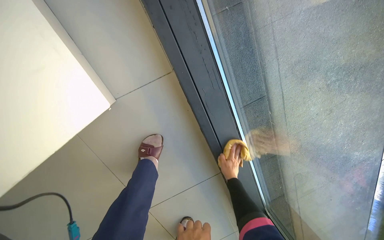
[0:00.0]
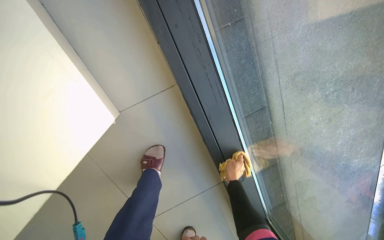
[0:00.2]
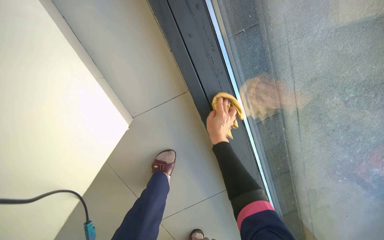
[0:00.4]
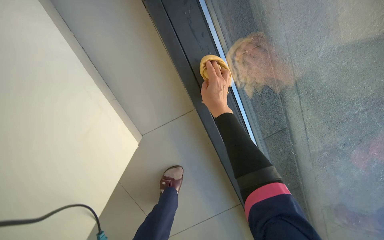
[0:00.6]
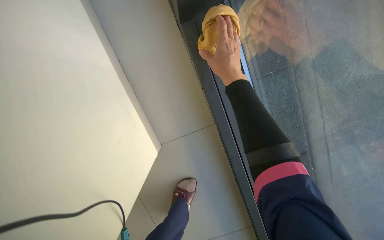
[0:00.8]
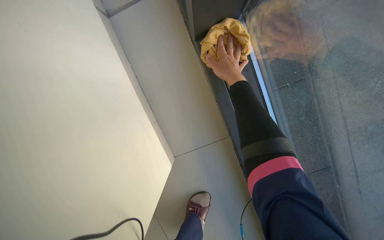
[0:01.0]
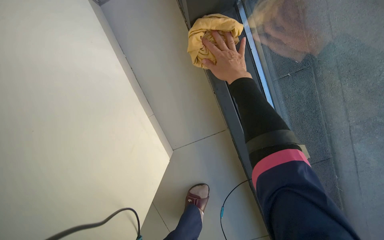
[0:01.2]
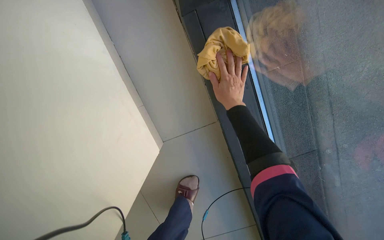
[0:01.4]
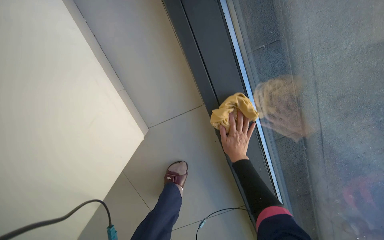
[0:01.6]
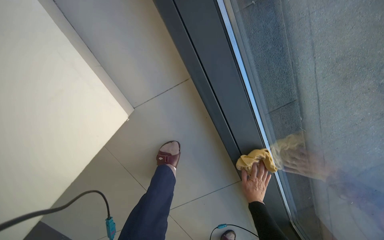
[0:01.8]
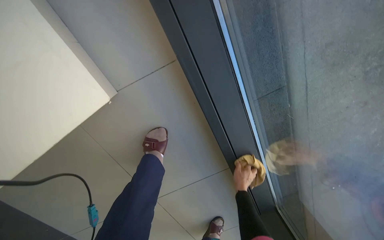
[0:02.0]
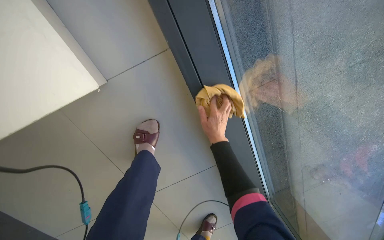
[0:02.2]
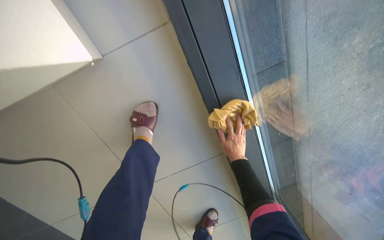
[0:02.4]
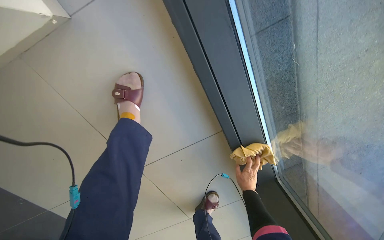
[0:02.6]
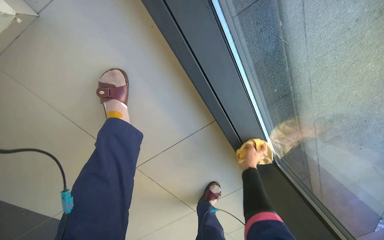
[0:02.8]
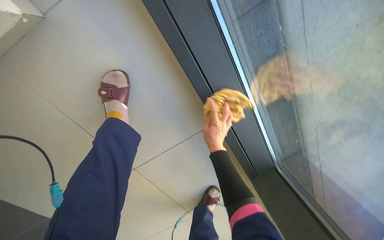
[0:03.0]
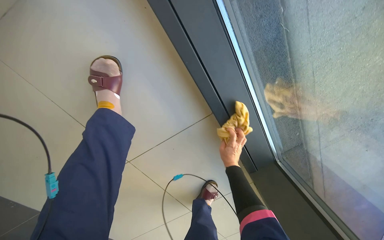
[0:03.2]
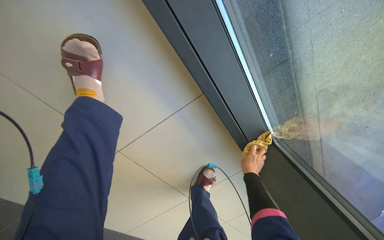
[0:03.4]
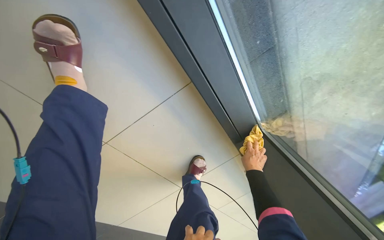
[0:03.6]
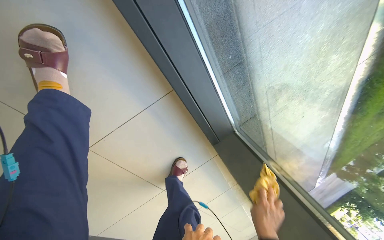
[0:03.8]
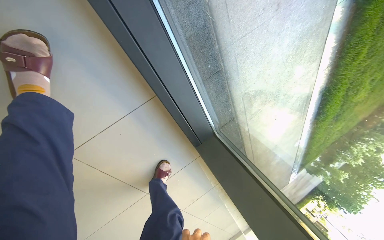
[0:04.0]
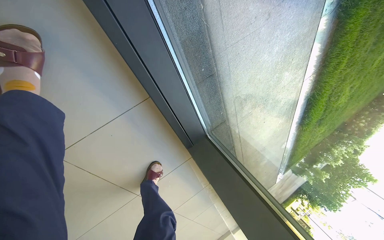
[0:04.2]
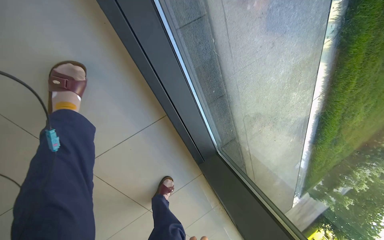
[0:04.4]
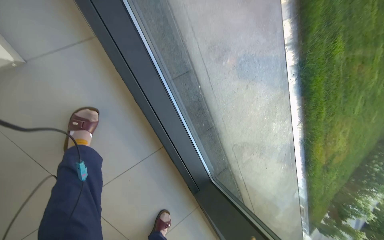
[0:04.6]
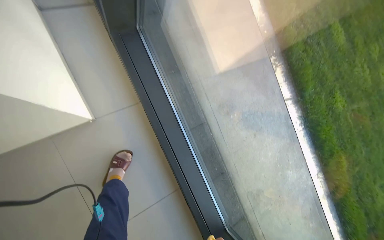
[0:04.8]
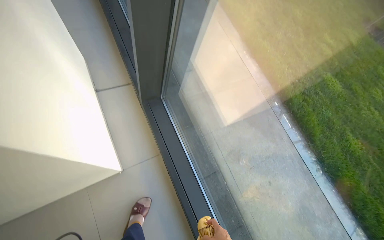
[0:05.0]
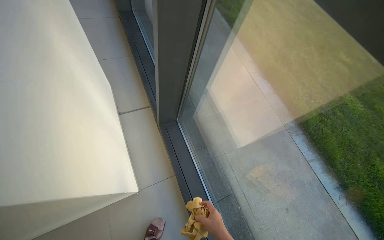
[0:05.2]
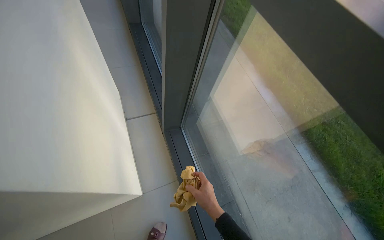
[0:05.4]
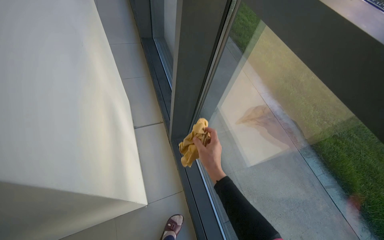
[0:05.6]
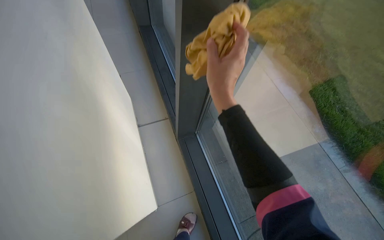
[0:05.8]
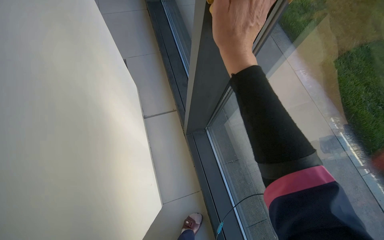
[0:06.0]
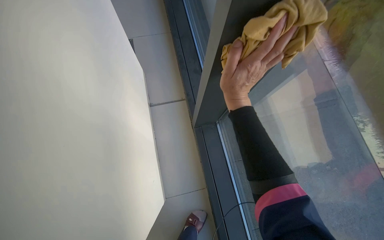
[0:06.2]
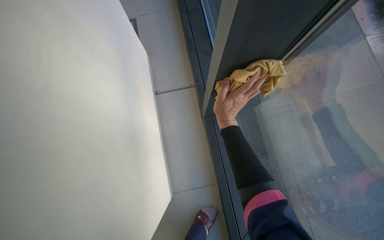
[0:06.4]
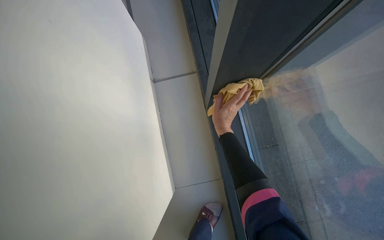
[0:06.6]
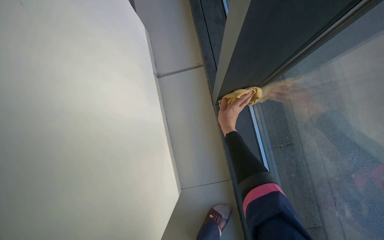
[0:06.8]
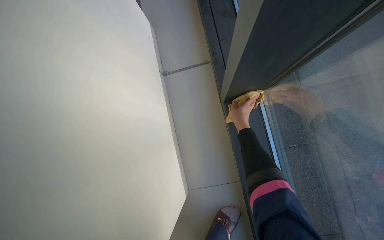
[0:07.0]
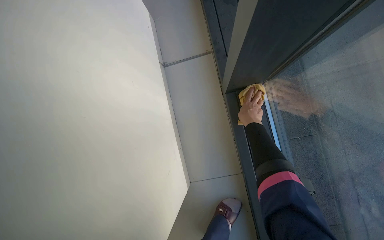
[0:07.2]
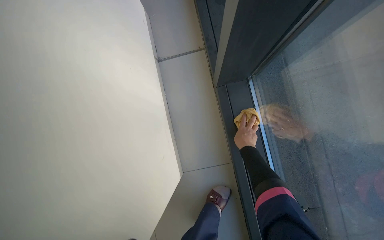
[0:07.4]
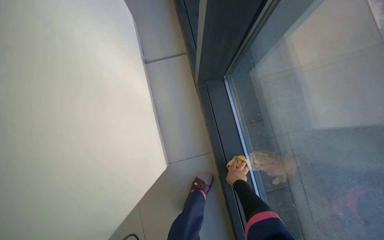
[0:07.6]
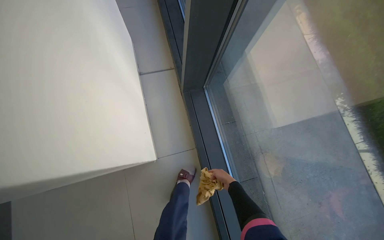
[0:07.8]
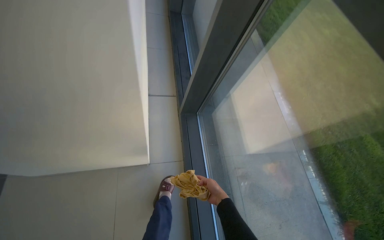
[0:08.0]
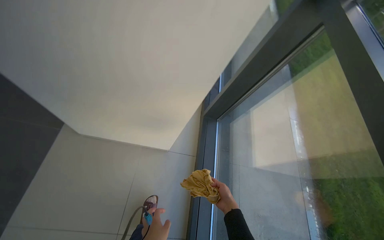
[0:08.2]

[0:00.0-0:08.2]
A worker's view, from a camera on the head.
Job: cleaning windows.
The whole recording: Wiping window frames and glass. The worker wipes the window frames and glass with a yellow cloth, periodically wringing it in a bucket.
0:00.0 to 0:01.6: The right hand moves approximately 60 cm up the picture and comes back.
0:01.6 to 0:03.2: The view tips downward by about 15 degrees. The right hand goes up and down the picture, approximately 20 cm each way, reversing 3 times.
0:03.2 to 0:05.0: The camera travels approximately 60 cm. The camera pitches upward, by approximately 55 degrees.
0:05.0 to 0:06.6: The wearer moves some 40 cm. The camera sweeps to the left, by some 35 degrees. The wearer looks roughly 15 degrees further downward.
0:06.6 to 0:08.2: The head travels approximately 70 cm. The wearer looks some 15 degrees further upward.

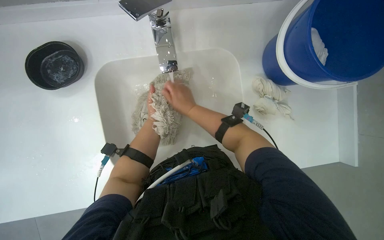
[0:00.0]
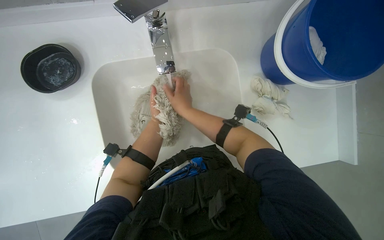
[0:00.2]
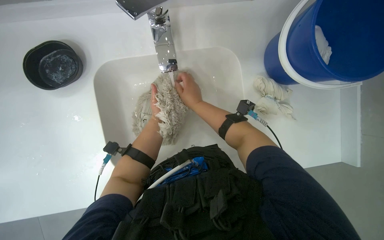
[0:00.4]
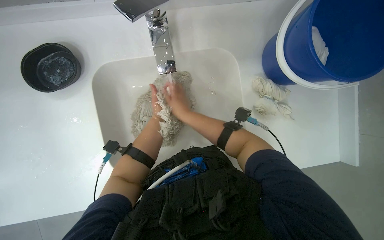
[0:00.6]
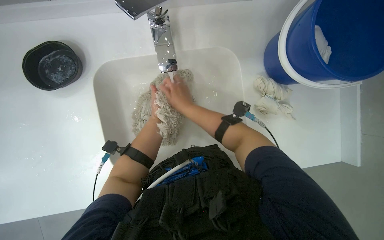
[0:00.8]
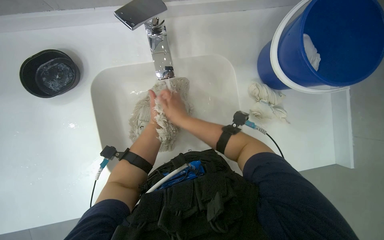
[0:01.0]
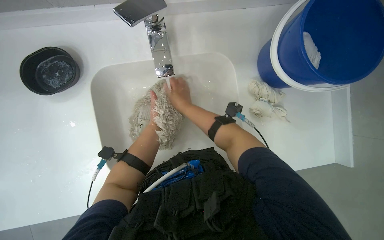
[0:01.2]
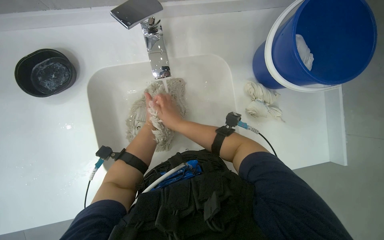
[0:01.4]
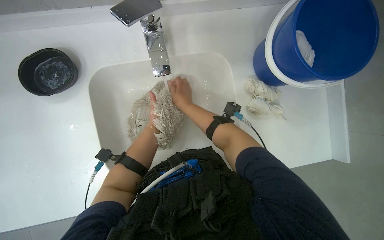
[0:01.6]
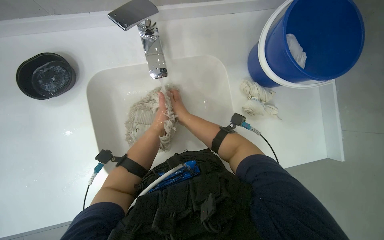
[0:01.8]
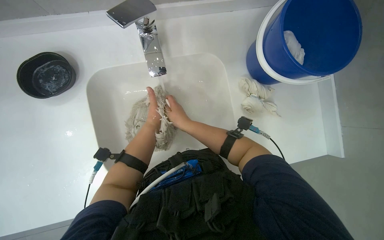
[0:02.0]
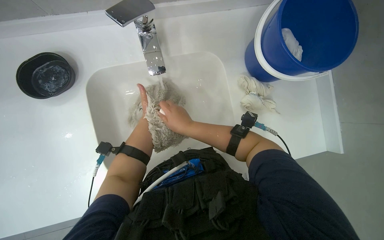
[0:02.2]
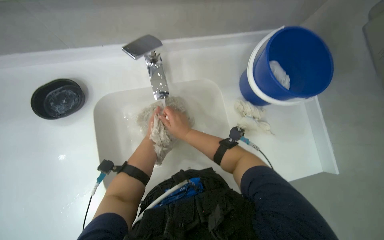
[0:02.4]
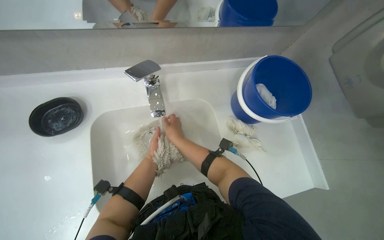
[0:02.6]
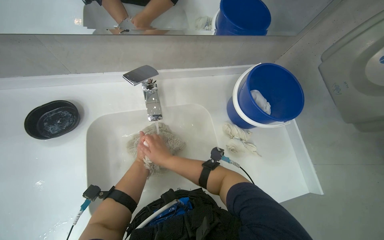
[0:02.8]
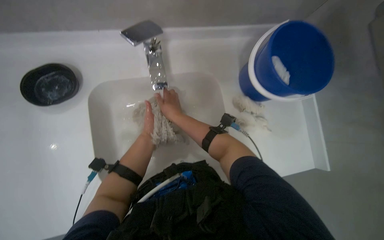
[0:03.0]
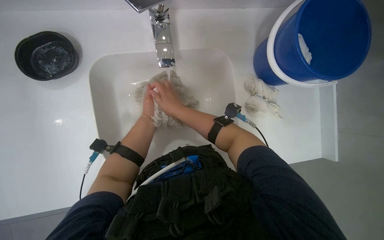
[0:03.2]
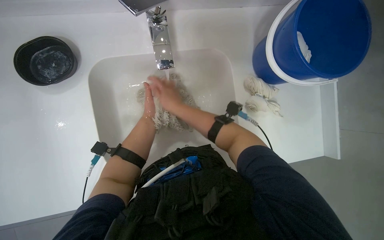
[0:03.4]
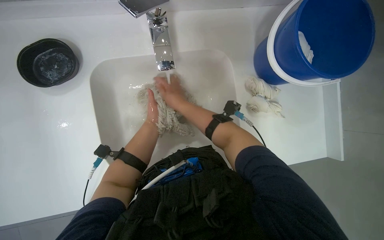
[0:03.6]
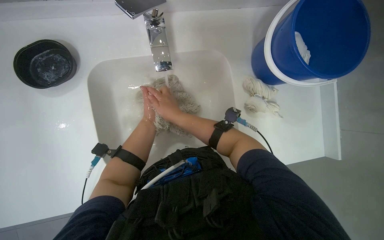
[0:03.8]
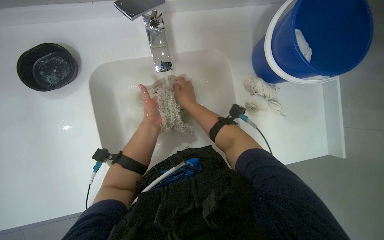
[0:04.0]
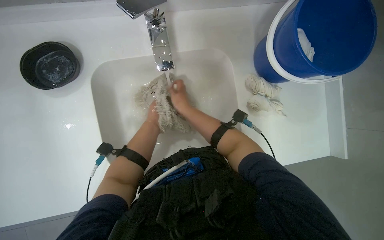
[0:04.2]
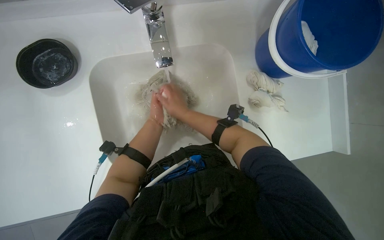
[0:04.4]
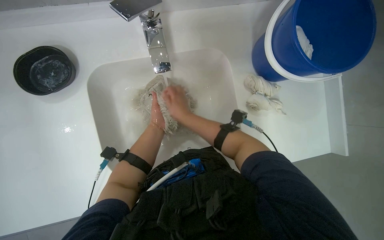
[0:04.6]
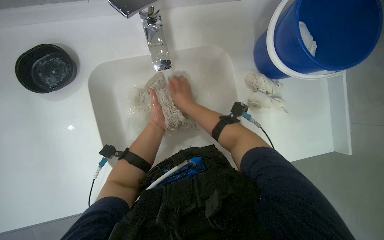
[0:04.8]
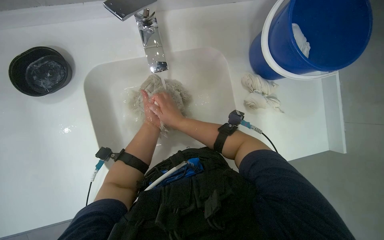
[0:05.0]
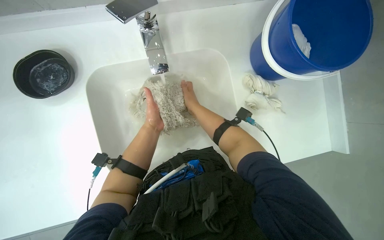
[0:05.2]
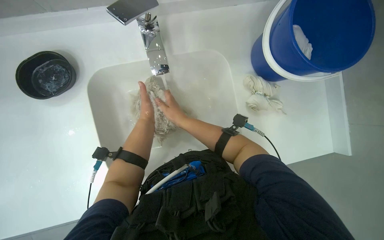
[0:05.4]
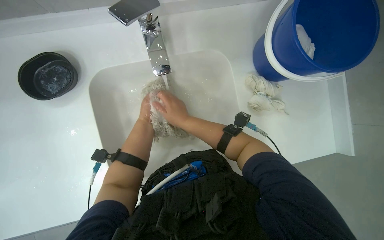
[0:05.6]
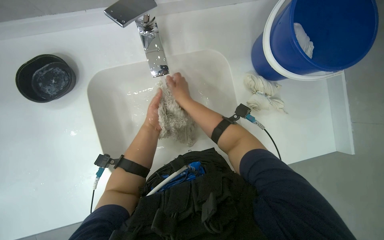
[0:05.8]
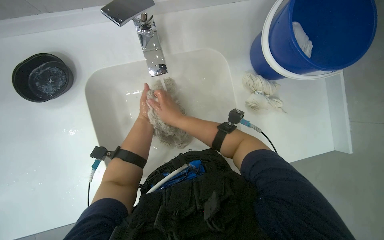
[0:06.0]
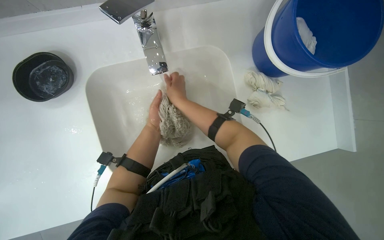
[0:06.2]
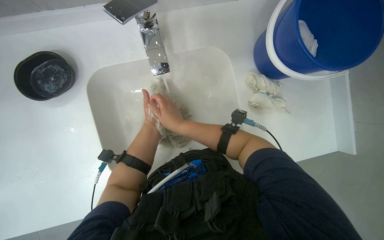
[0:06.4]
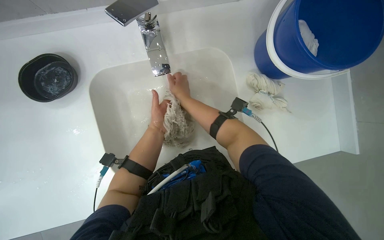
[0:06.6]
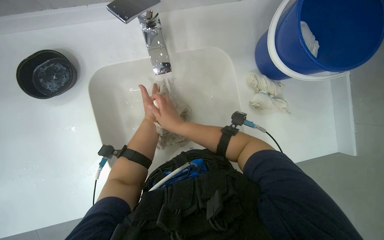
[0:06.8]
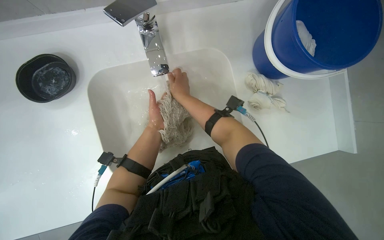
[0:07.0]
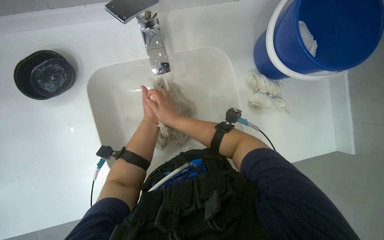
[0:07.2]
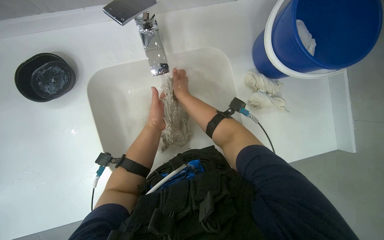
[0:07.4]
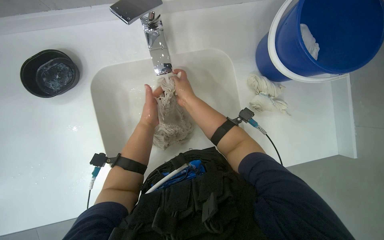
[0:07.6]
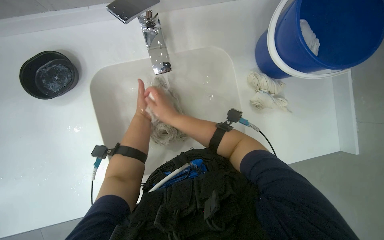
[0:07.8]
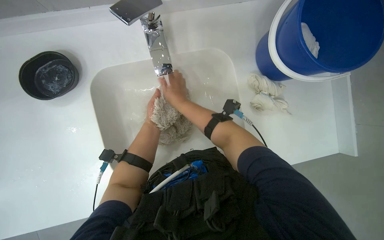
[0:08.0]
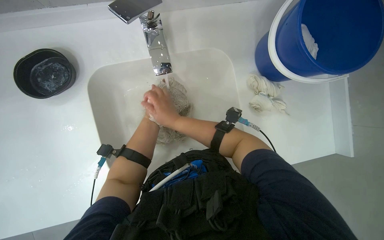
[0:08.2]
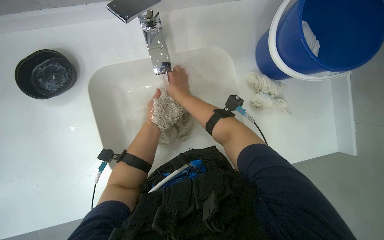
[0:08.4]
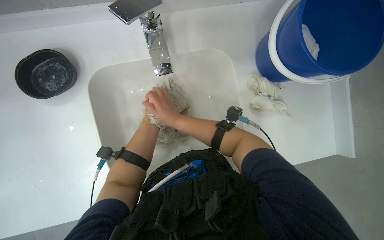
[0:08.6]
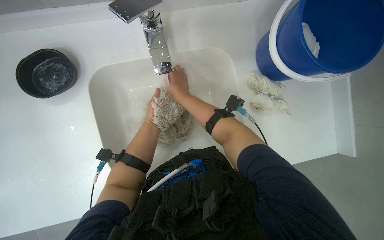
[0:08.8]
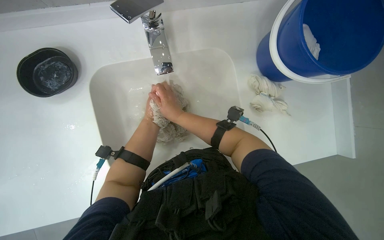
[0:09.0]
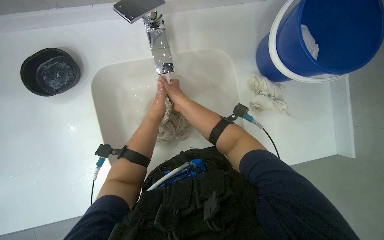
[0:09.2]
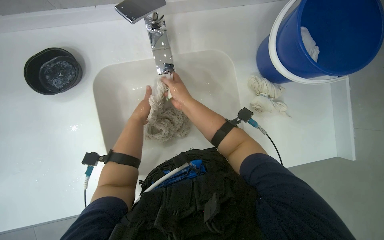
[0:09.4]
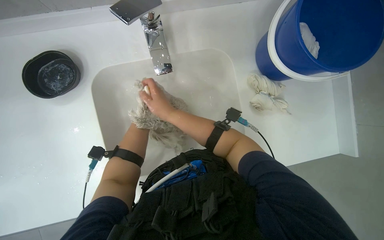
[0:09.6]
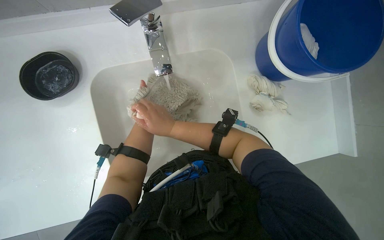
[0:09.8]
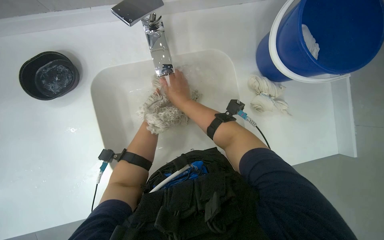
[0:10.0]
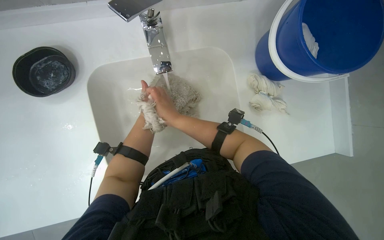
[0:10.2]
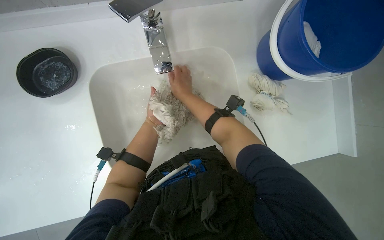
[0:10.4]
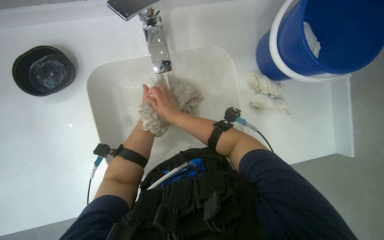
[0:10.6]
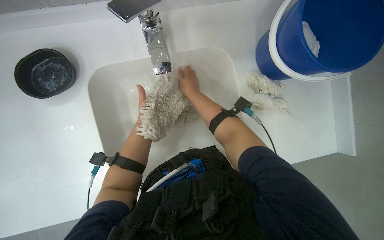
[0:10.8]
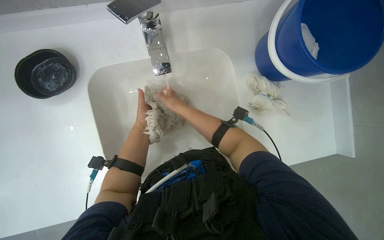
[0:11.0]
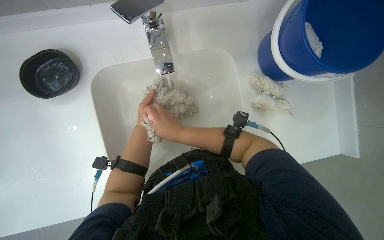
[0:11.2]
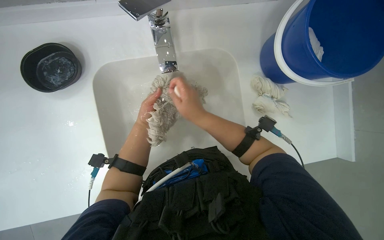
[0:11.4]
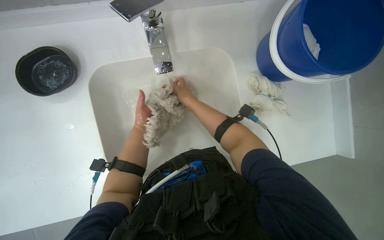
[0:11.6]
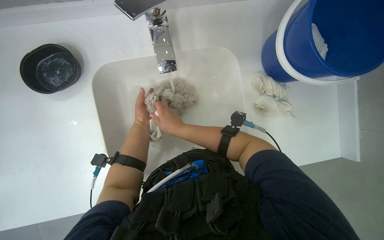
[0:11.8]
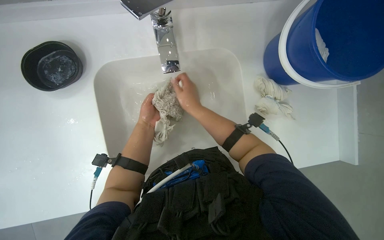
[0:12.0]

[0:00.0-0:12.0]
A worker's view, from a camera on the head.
Job: preparing cleaning supplies.
The whole recording: Washing cleaning tools in sink. The worker washes a mop head and a soap dish in the sink.
0:01.6 to 0:03.0: The right hand moves about 5 cm down the picture and comes back.
0:04.4 to 0:06.0: The right hand goes nearer and farther, about 10 cm each way, reversing 3 times.
0:10.4 to 0:12.0: The right hand swings nearer and farther, some 10 cm each way, with 2 reversals.
